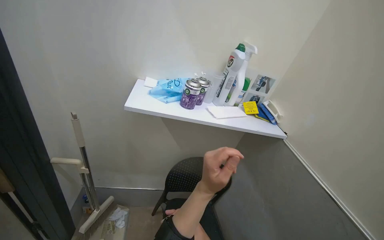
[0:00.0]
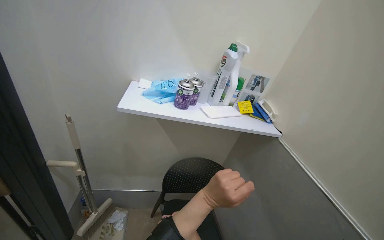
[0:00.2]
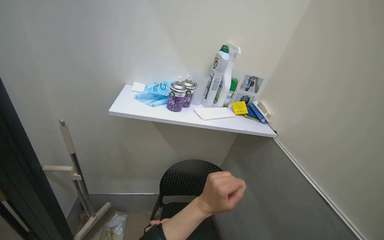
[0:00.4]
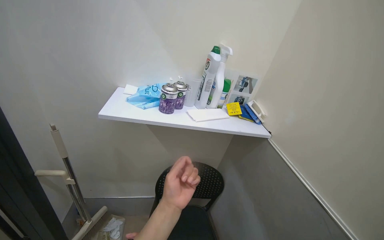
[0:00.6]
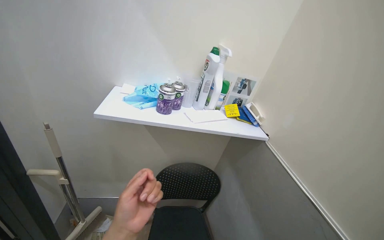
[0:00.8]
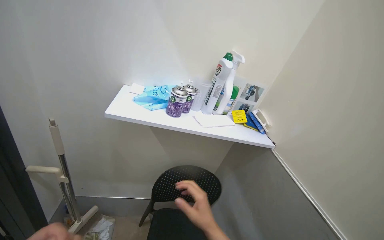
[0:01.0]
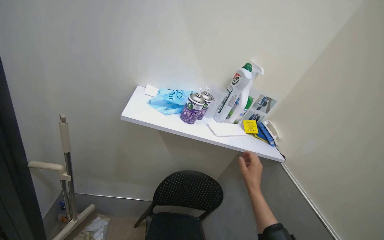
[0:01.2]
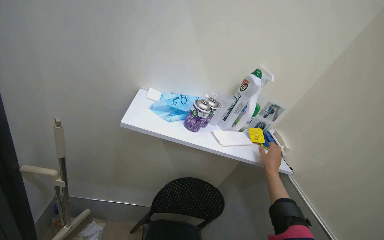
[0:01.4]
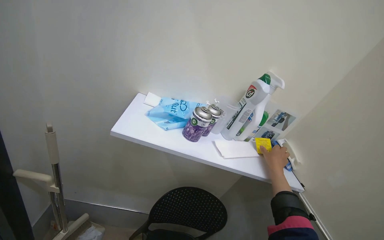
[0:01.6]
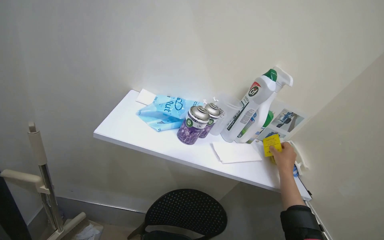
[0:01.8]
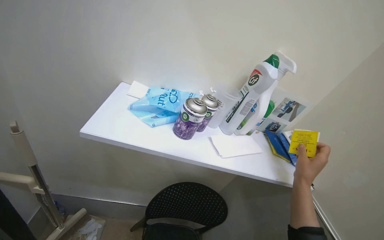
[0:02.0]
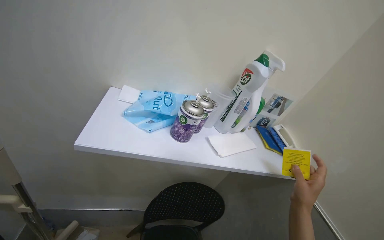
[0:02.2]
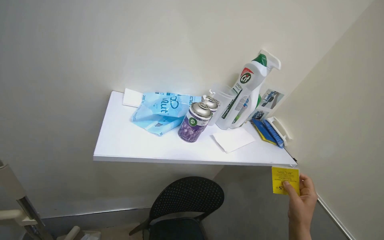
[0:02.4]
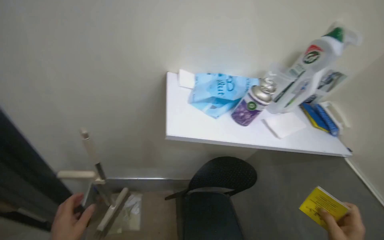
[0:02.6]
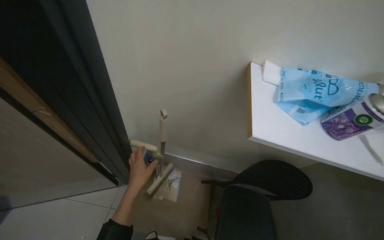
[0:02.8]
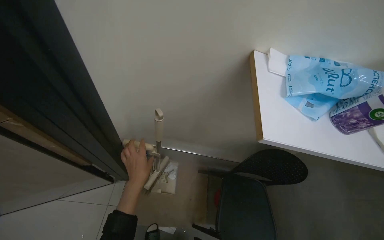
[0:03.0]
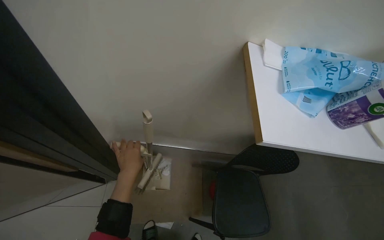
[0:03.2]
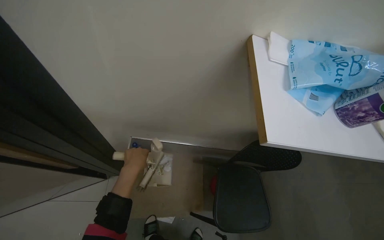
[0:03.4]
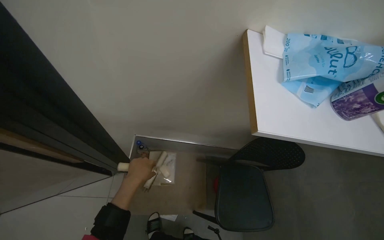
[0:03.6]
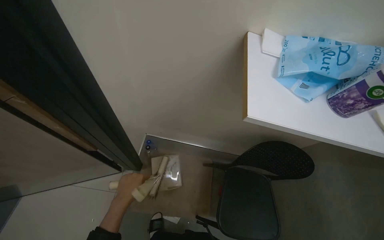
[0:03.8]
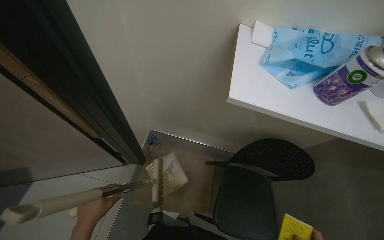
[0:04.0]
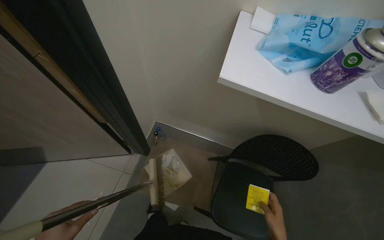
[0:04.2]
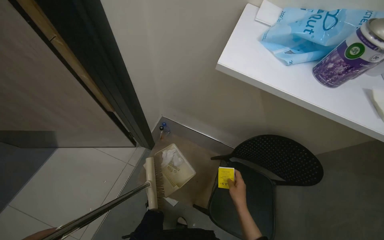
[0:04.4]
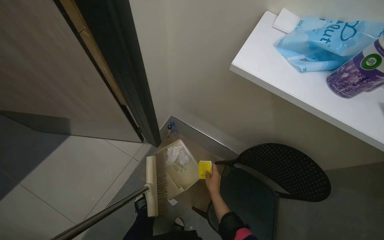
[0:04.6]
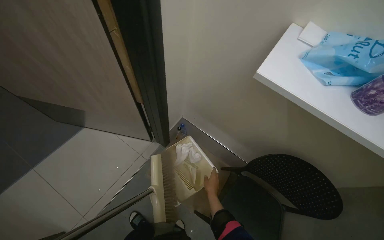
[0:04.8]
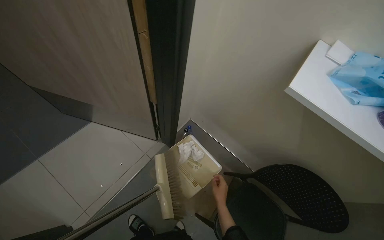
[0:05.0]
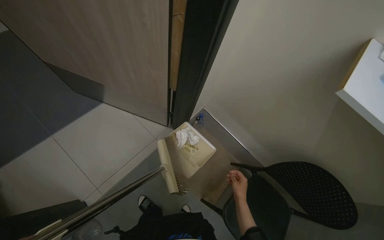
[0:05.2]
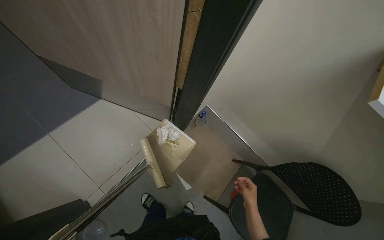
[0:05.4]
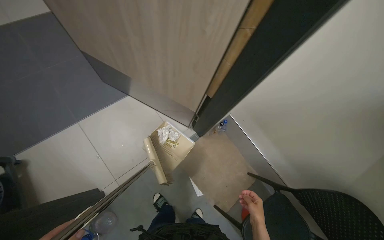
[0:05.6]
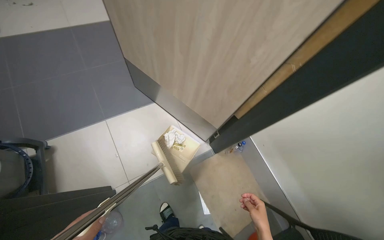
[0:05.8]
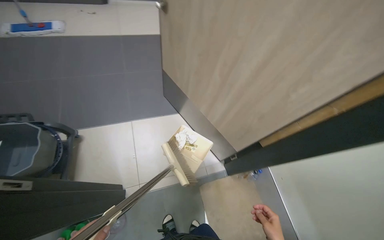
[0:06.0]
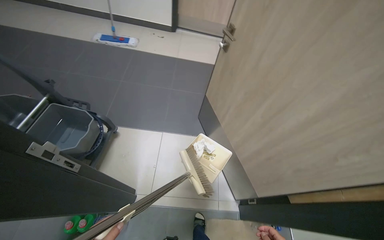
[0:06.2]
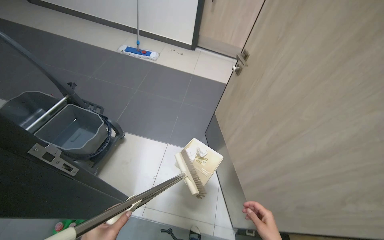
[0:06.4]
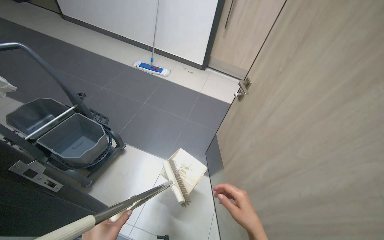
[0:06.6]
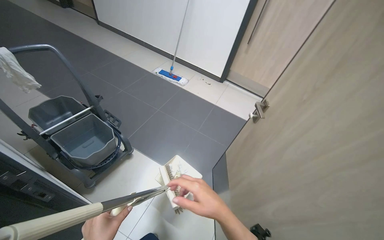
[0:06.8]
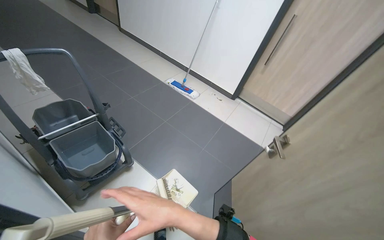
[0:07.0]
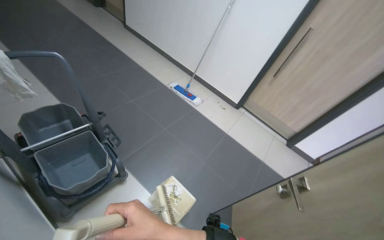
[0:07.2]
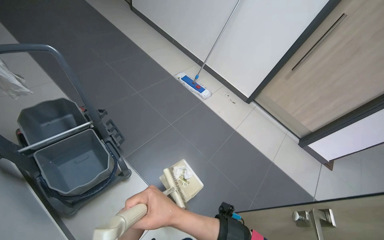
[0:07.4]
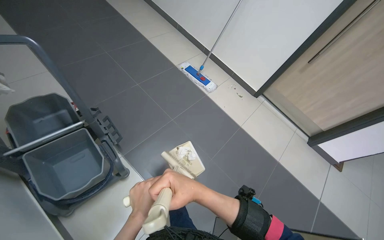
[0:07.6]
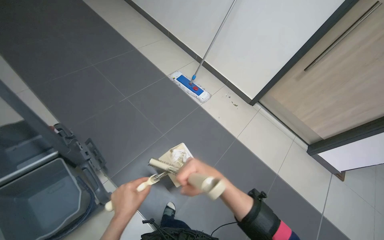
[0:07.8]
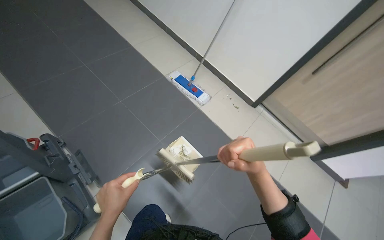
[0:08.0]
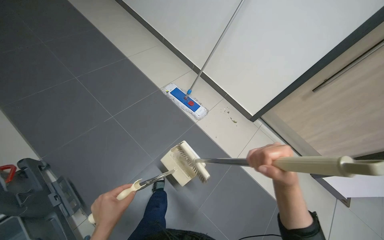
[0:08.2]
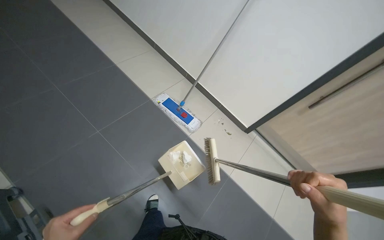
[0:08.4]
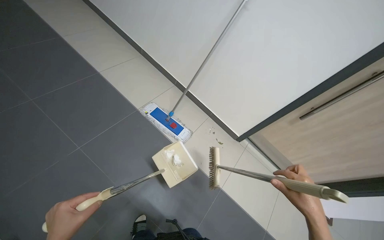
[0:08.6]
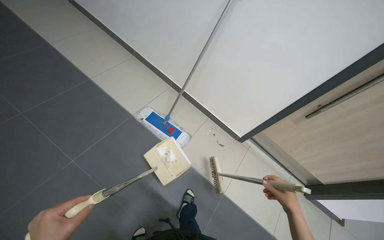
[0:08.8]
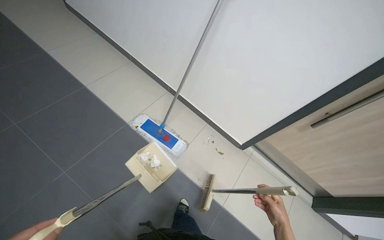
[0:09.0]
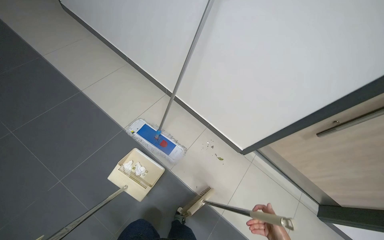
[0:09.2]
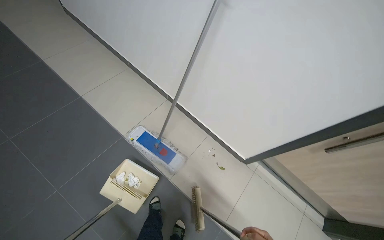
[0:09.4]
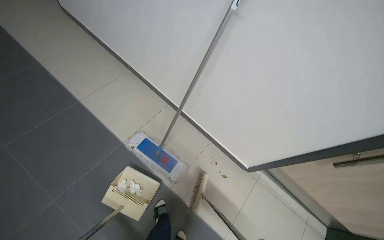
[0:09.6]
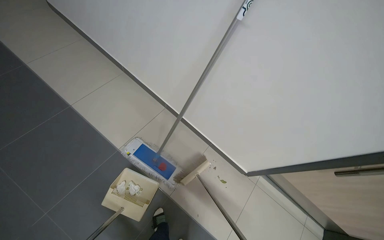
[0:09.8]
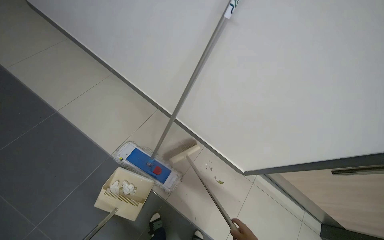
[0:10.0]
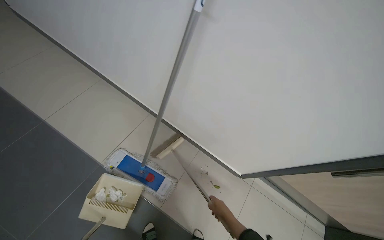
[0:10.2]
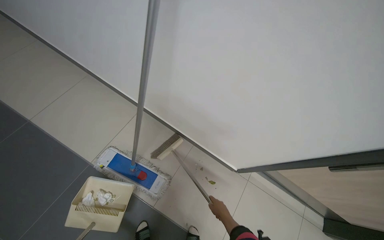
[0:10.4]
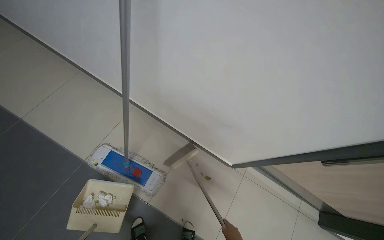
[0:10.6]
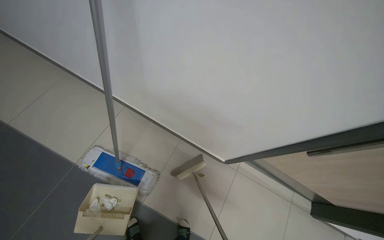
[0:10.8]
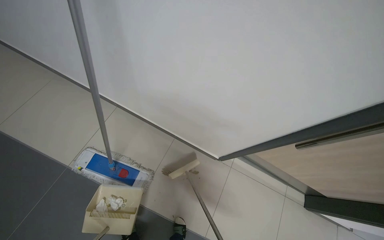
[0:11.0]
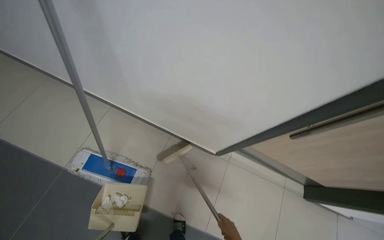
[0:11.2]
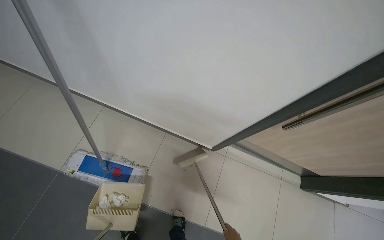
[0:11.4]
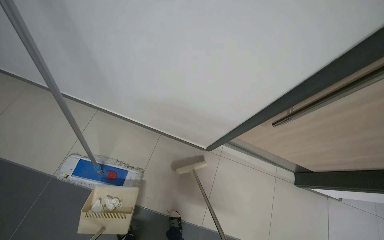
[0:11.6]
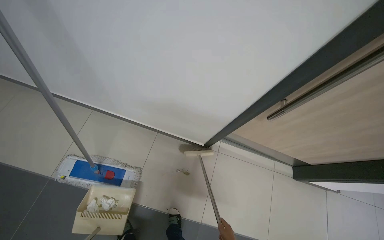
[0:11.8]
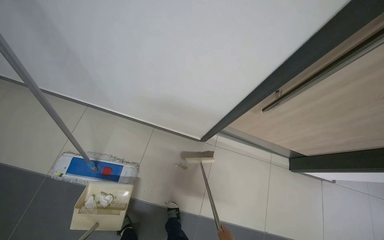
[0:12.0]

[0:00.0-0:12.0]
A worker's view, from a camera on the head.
Job: sweeping floor.
The whole recording: Sweeping floor with broom. The worker sweeps the floor with a broom and collects debris with a dustpan.
0:01.6 to 0:03.0: The view tilts some 30 degrees downward.
0:03.0 to 0:04.4: The wearer looks roughly 15 degrees further to the left.
0:04.4 to 0:06.0: The camera travels about 50 cm. The head turns to the left by some 50 degrees.
0:06.0 to 0:07.6: The camera is carried roughly 70 cm. The wearer's head swings roughly 60 degrees to the left. The camera pitches upward, by some 15 degrees.
0:07.6 to 0:09.0: The wearer moves roughly 60 cm. The wearer looks roughly 15 degrees further upward.

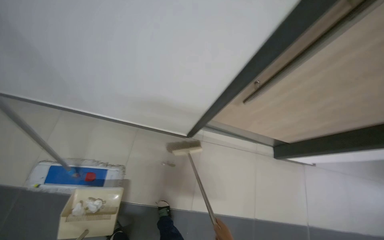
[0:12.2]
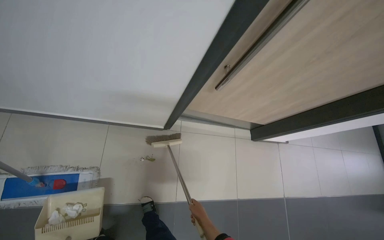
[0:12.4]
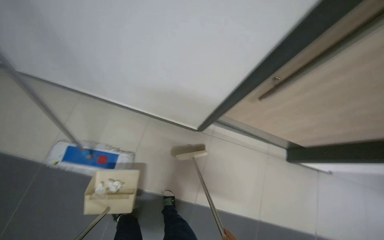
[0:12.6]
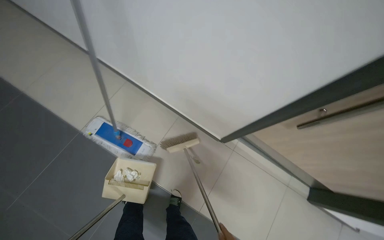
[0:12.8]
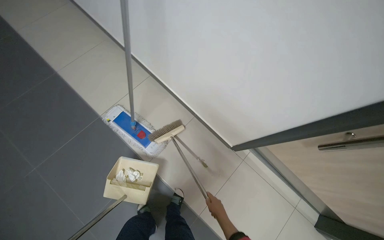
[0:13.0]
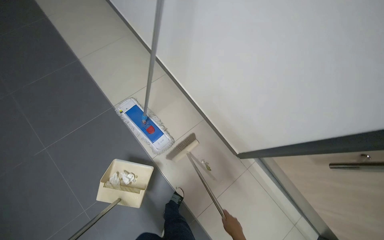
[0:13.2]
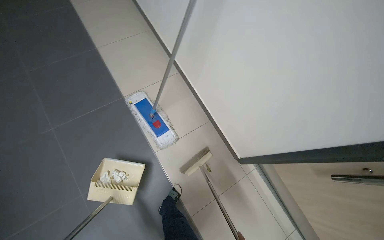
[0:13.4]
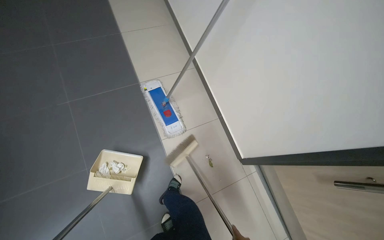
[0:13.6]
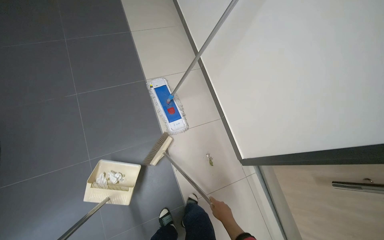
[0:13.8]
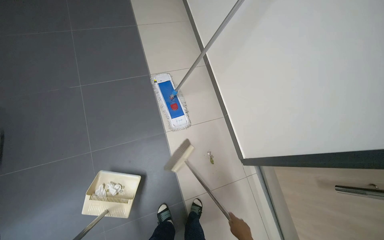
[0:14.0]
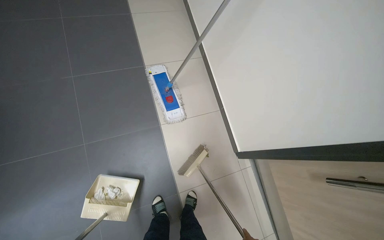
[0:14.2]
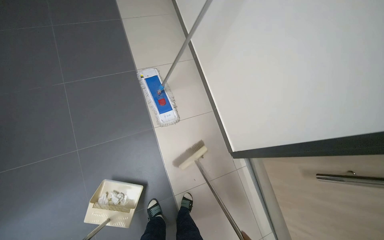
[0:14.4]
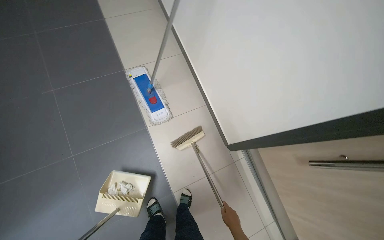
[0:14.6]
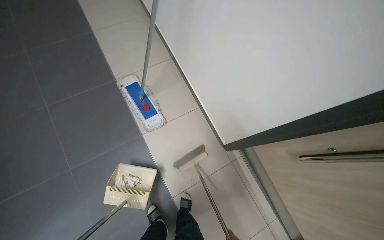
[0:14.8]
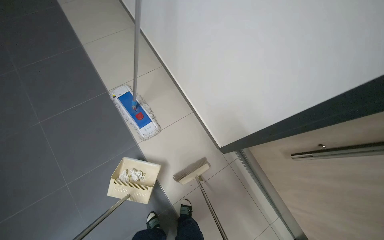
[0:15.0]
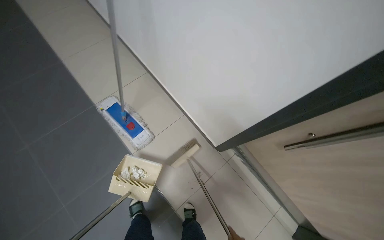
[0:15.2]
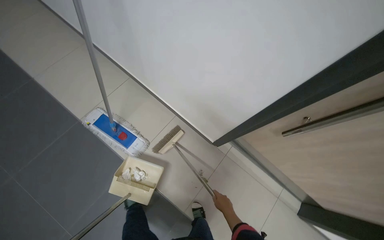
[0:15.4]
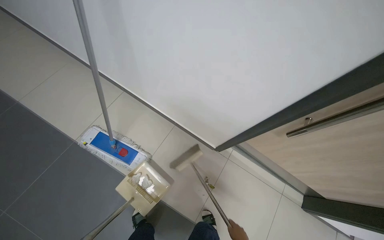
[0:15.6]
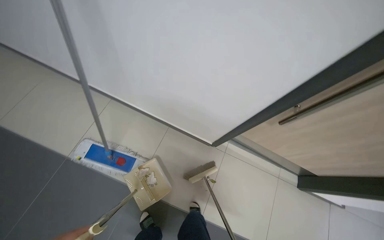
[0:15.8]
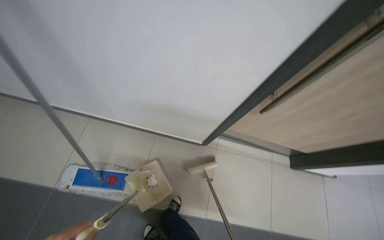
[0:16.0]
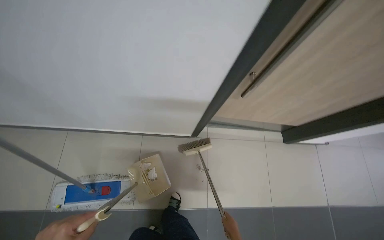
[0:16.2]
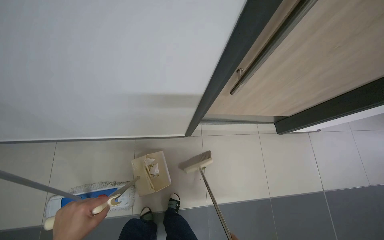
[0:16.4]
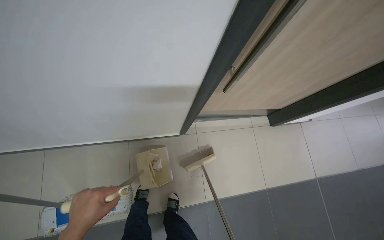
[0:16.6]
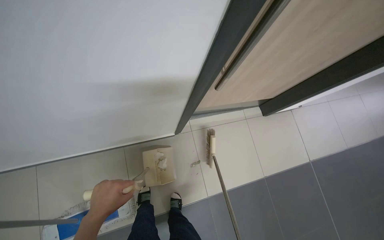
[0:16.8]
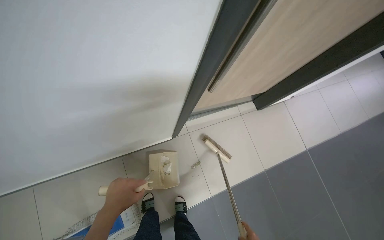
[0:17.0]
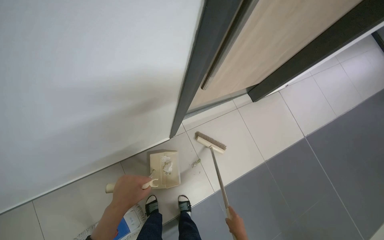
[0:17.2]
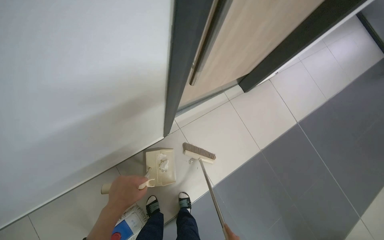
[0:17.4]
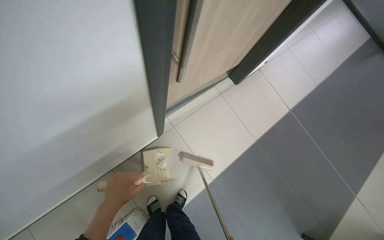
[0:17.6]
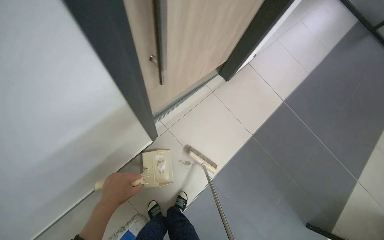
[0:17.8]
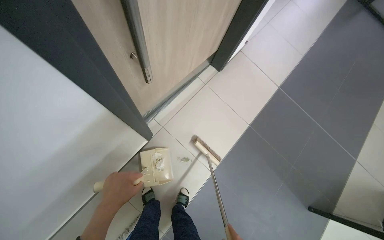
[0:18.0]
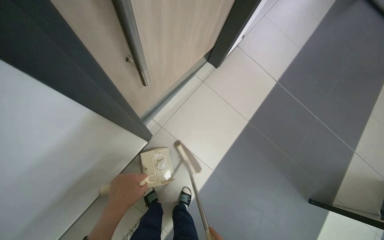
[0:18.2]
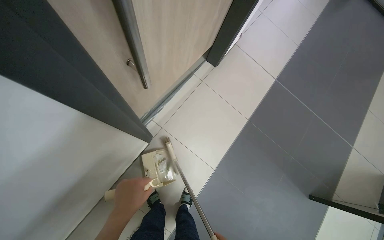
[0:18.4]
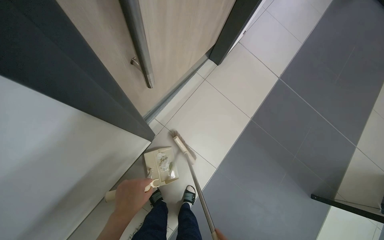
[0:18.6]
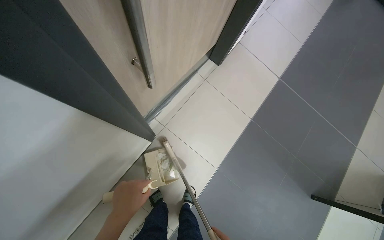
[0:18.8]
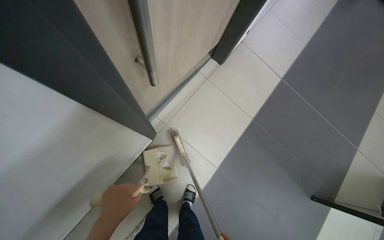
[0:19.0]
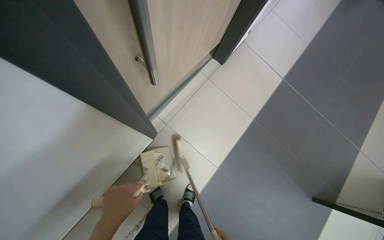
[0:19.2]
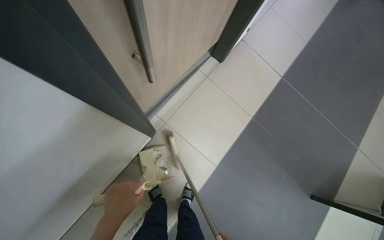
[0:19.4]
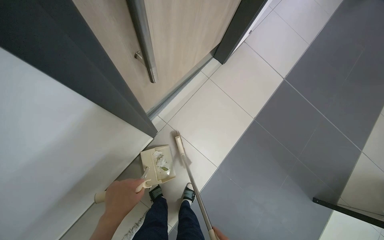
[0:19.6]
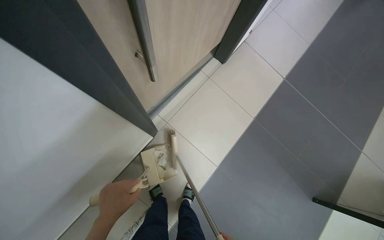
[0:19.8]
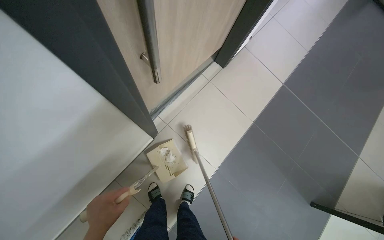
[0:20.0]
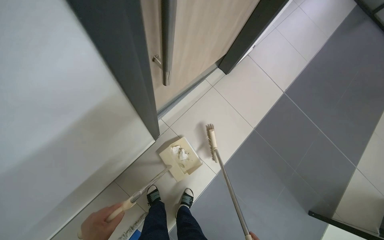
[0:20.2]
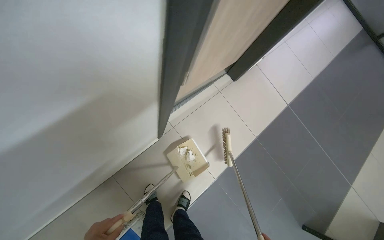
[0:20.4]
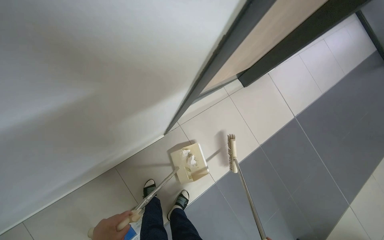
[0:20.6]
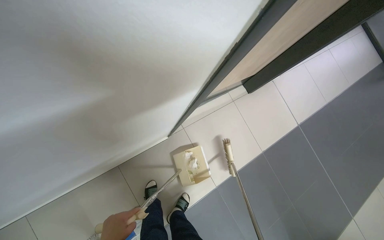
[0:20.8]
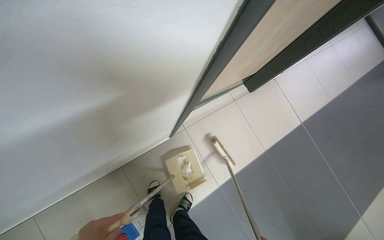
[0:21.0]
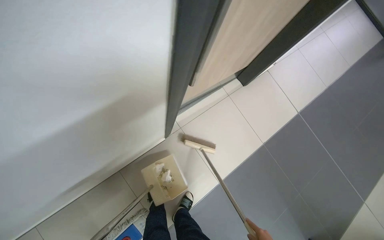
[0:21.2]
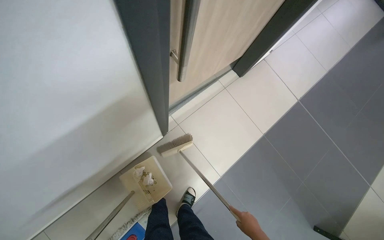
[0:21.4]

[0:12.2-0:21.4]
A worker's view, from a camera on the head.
Job: sweeping floor.
The whole recording: Sweeping floor with broom. The worker sweeps the floor with a broom and collects debris with a dustpan.
0:12.2 to 0:13.8: The wearer looks approximately 60 degrees further to the left. The wearer looks some 15 degrees further downward.
0:15.2 to 0:16.8: The wearer looks approximately 65 degrees further to the right. The camera pitches downward, by some 15 degrees.
0:16.8 to 0:18.4: The scene turns approximately 35 degrees counterclockwise in the picture.
